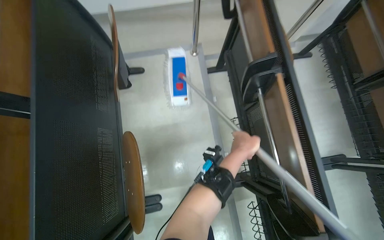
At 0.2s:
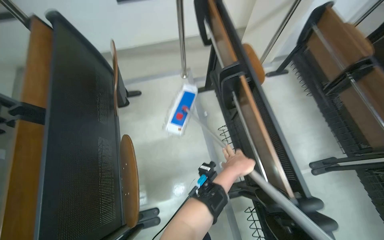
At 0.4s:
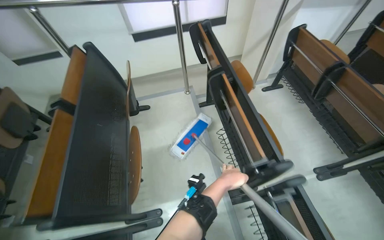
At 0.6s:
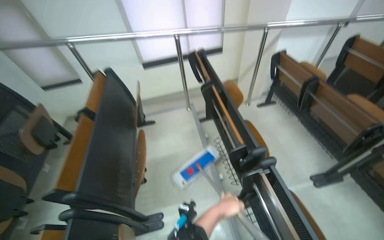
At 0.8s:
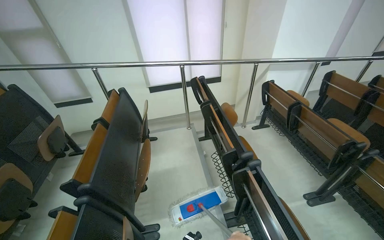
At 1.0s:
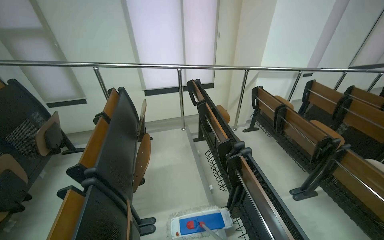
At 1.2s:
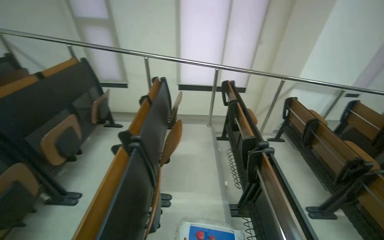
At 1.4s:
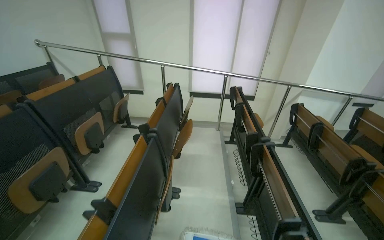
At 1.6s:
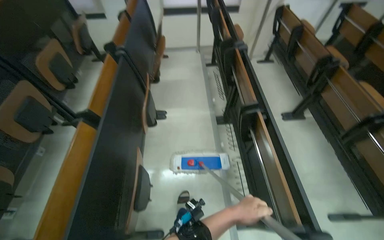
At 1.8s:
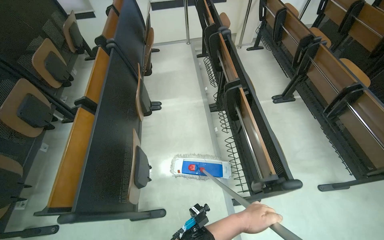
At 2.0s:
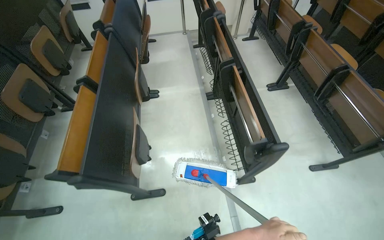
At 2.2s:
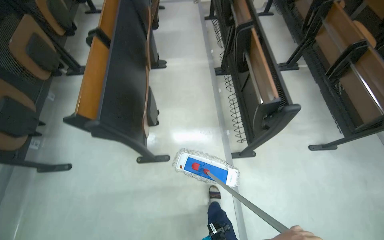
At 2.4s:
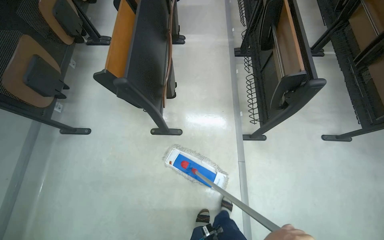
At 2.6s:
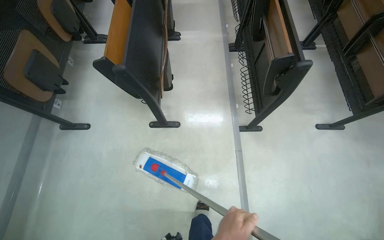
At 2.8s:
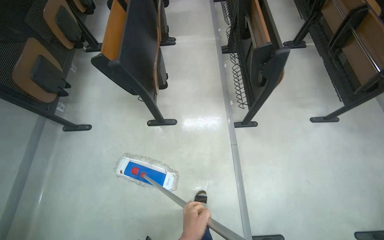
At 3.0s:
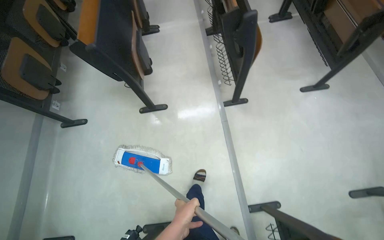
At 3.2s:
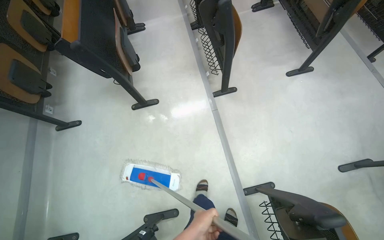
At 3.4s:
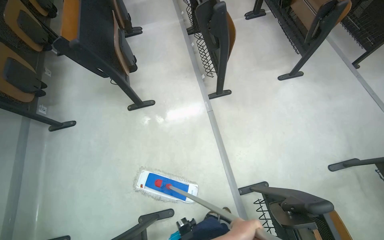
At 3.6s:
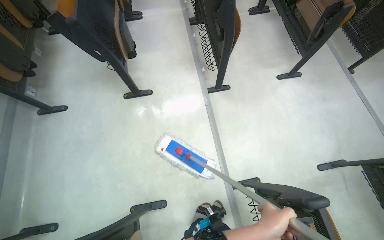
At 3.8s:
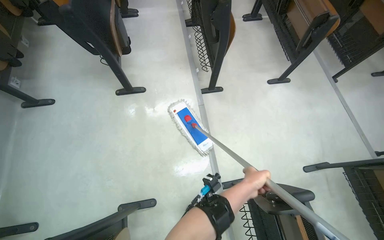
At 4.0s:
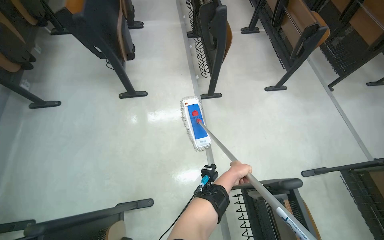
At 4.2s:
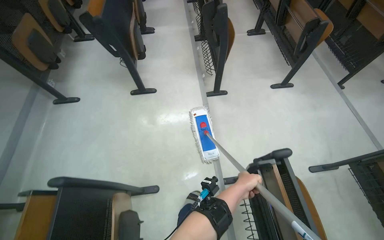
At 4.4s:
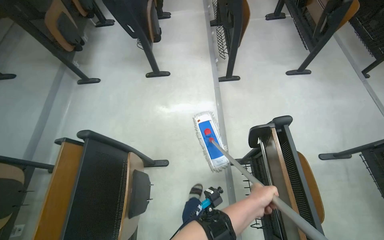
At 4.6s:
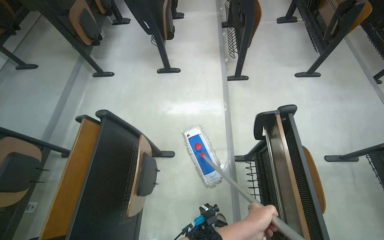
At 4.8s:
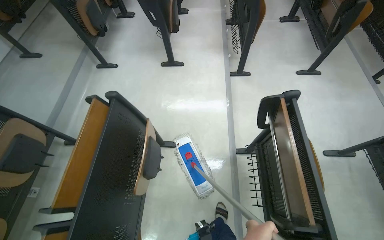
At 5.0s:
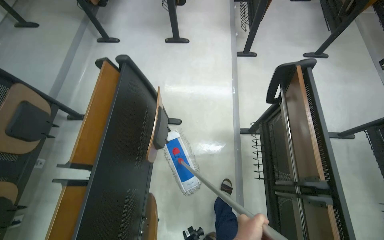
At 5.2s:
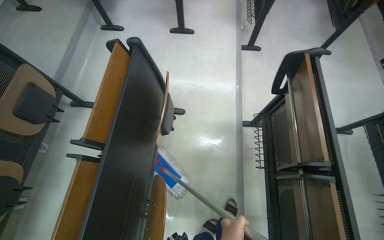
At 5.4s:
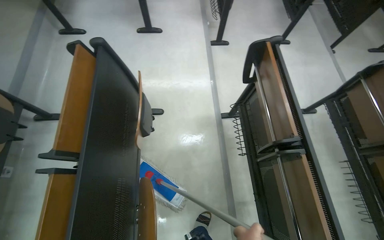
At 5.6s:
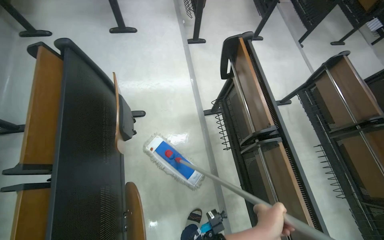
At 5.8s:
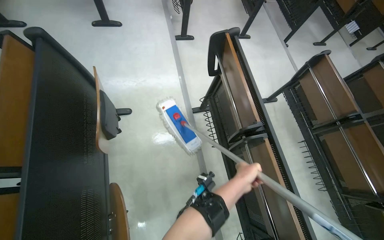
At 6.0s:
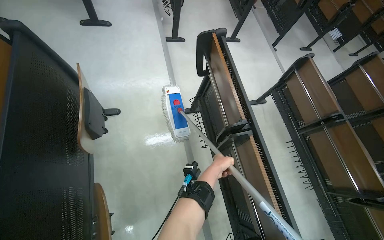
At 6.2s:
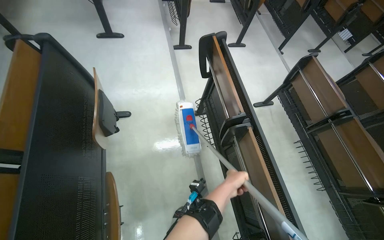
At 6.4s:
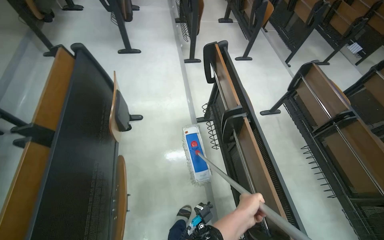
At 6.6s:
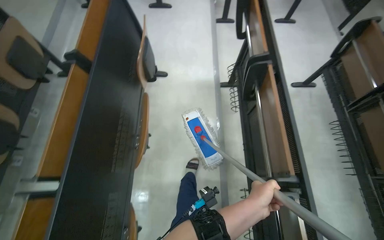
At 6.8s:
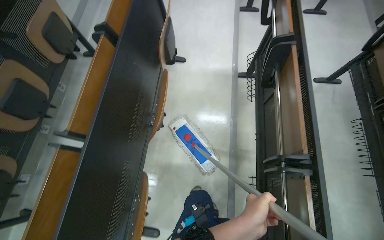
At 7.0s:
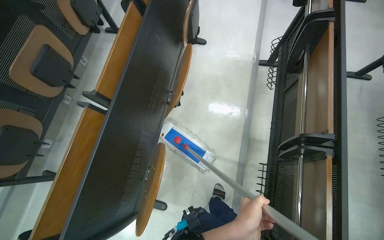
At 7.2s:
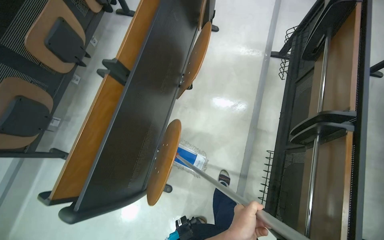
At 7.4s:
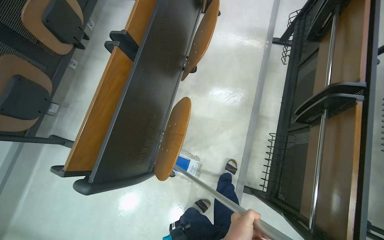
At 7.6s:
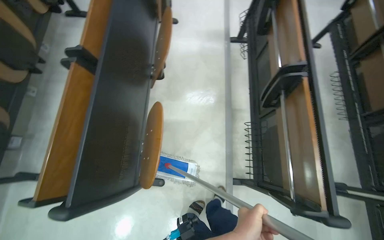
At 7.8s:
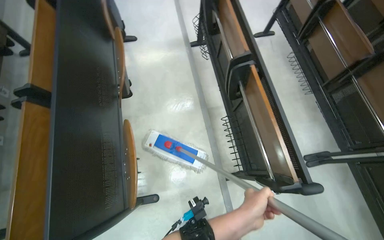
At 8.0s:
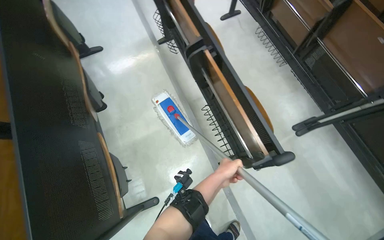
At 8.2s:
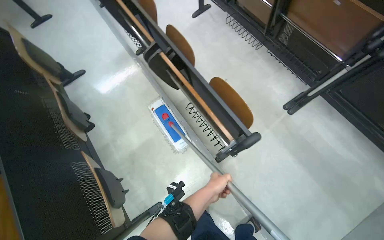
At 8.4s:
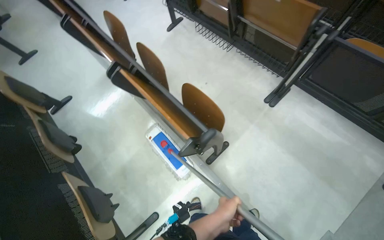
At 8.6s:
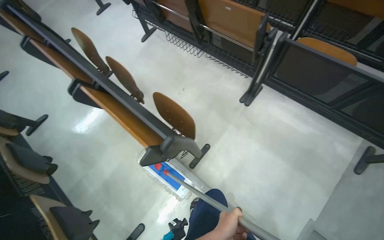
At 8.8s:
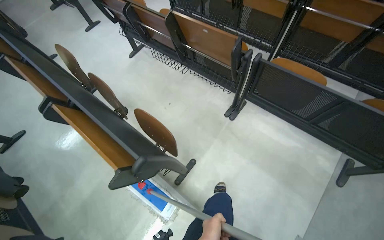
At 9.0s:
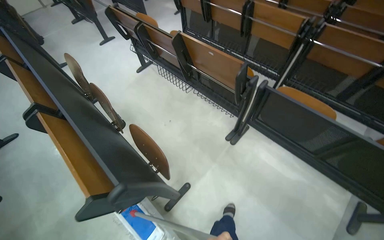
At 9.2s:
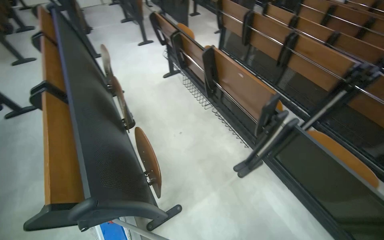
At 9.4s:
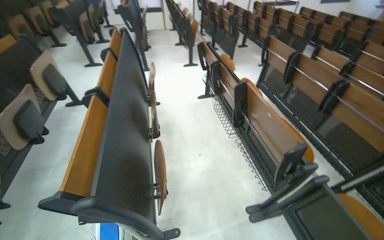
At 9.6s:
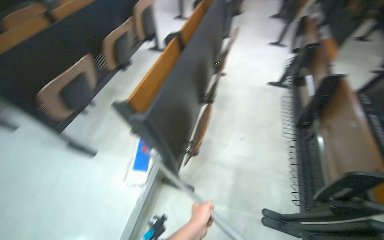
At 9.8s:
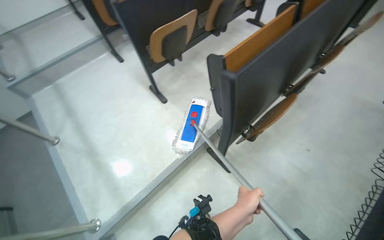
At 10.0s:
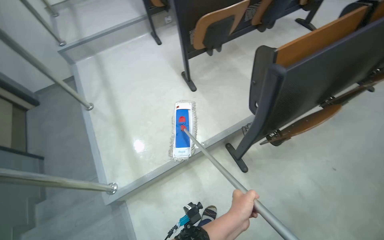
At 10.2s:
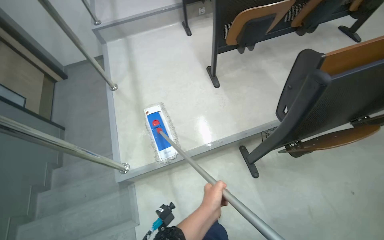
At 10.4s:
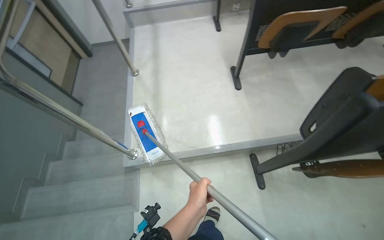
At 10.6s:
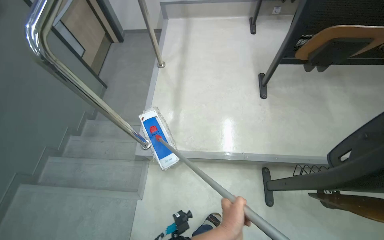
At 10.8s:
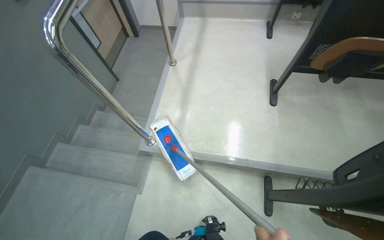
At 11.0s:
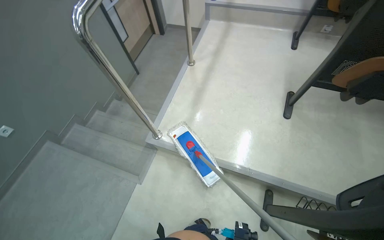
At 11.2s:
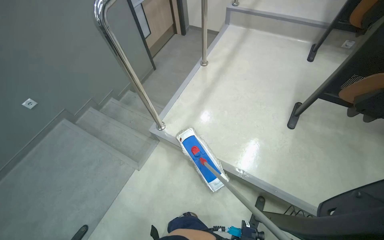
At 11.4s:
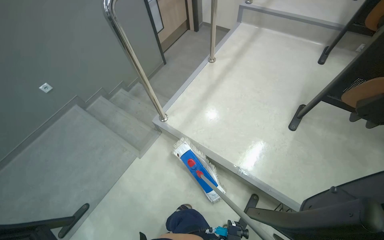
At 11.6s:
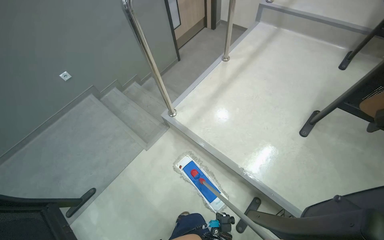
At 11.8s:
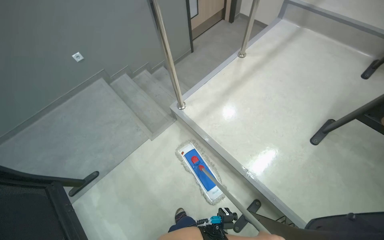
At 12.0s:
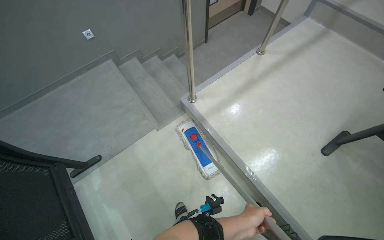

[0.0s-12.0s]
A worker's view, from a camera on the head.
Job: mopping floor.
The whole recording: Mopping lecture hall floor. The worker mops the floor in the lecture hall, moving the mop between rows of seats.
0.0s to 1.6s: The camera is carried some 1.5 m. The camera pitches upward, by approximately 20 degrees.
1.6s to 3.0s: The wearer moves roughly 90 cm.
3.0s to 4.4s: The wearer moves approximately 60 cm.
4.4s to 6.0s: The head travels about 40 cm. The view swings about 20 degrees to the right.
6.0s to 7.6s: The camera travels approximately 80 cm. The view pans to the left by roughly 15 degrees.
7.6s to 9.0s: The wearer moves approximately 80 cm. The view tilts some 15 degrees upward. The scene rotates counterclockwise by approximately 50 degrees.
9.0s to 10.4s: The head turns to the left by some 125 degrees.
10.4s to 12.0s: The wearer looks roughly 60 degrees further to the left.

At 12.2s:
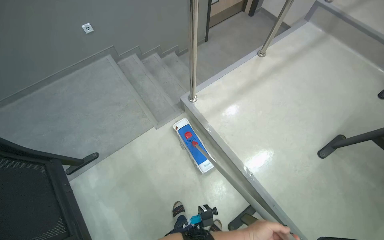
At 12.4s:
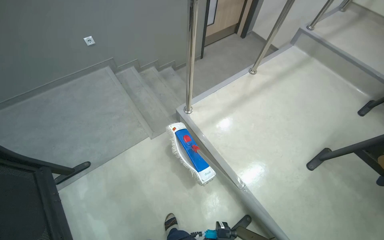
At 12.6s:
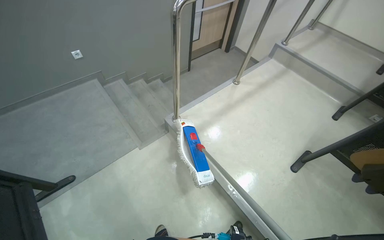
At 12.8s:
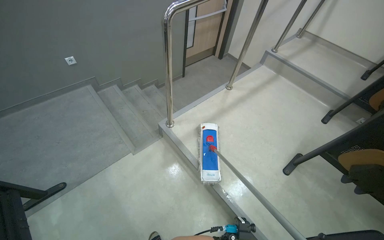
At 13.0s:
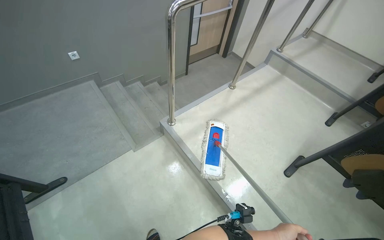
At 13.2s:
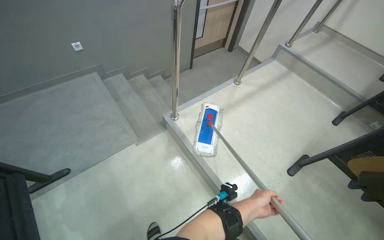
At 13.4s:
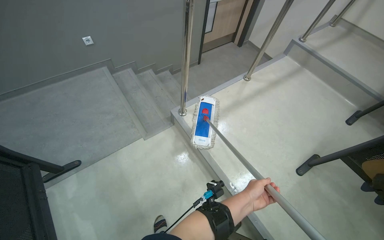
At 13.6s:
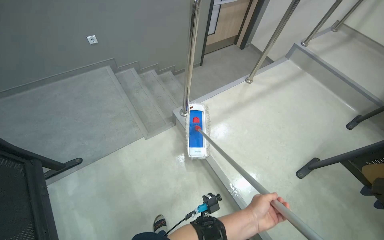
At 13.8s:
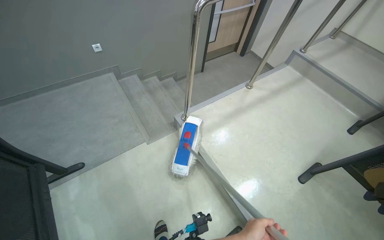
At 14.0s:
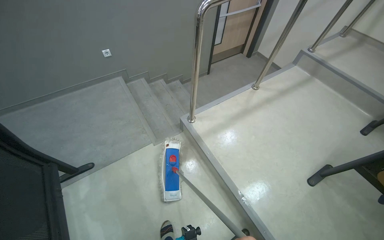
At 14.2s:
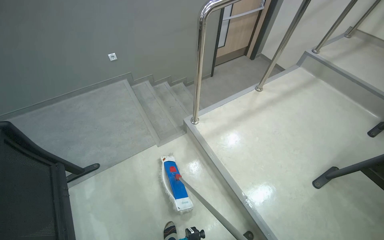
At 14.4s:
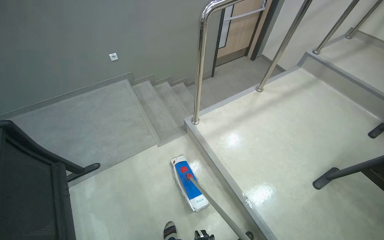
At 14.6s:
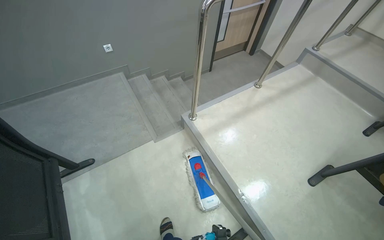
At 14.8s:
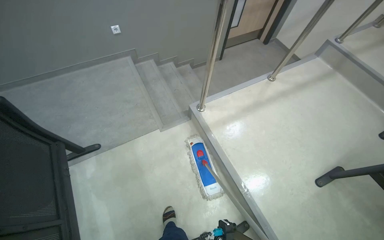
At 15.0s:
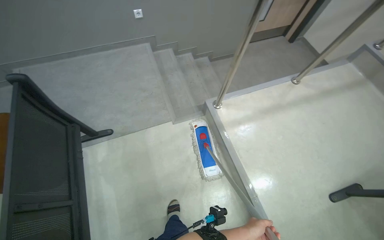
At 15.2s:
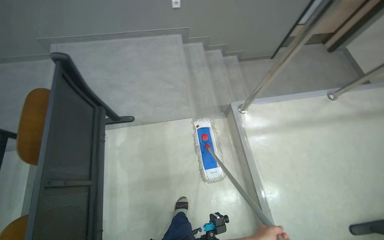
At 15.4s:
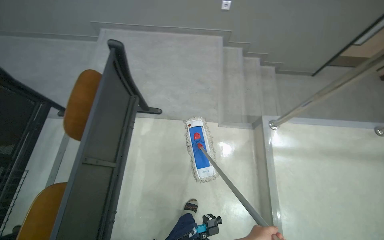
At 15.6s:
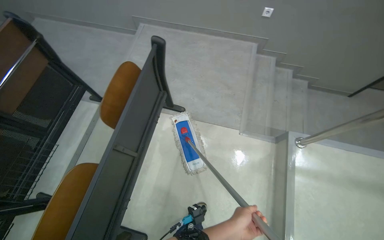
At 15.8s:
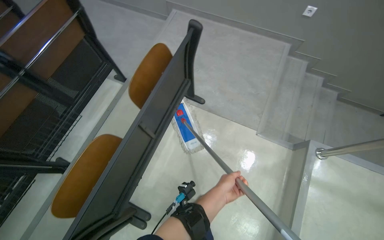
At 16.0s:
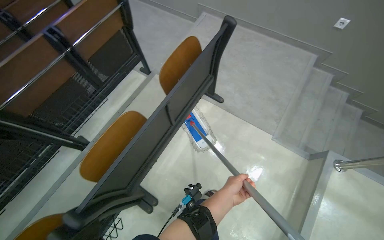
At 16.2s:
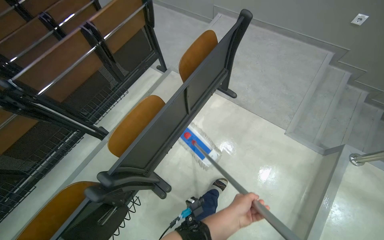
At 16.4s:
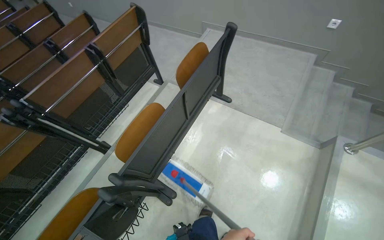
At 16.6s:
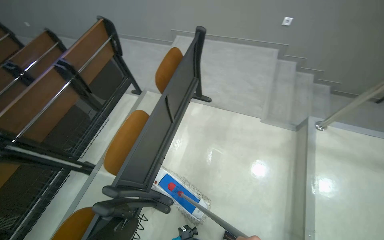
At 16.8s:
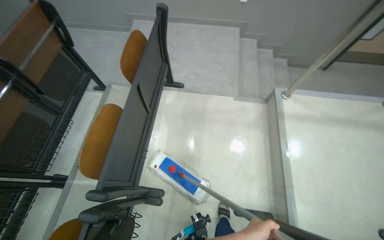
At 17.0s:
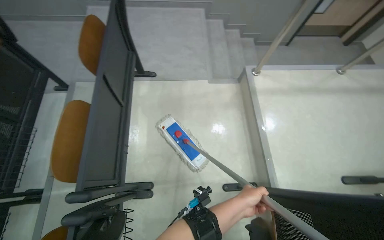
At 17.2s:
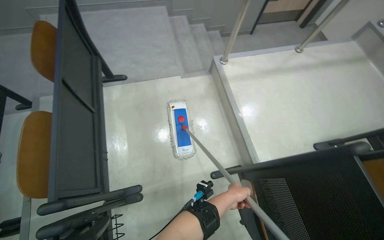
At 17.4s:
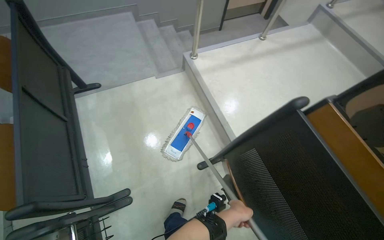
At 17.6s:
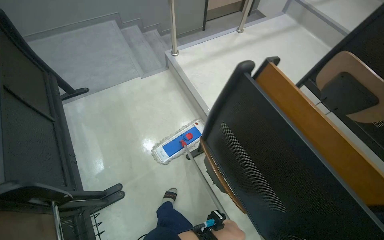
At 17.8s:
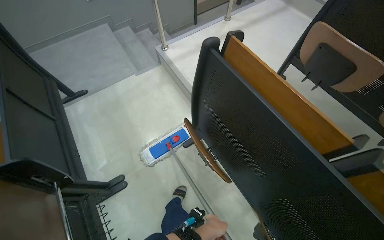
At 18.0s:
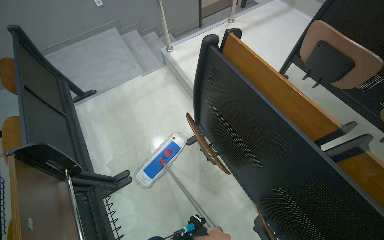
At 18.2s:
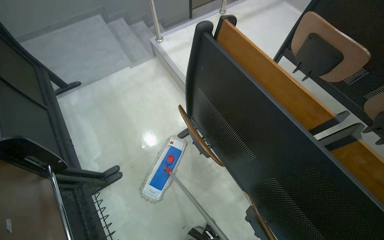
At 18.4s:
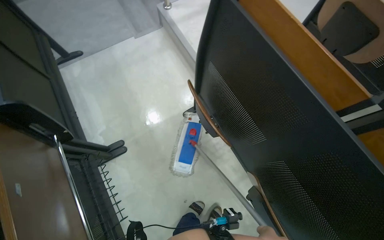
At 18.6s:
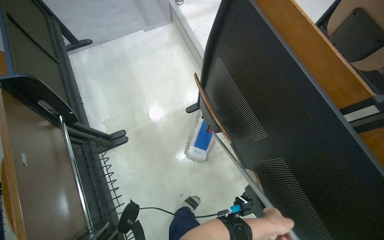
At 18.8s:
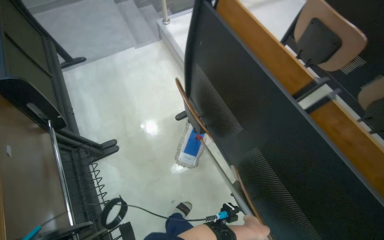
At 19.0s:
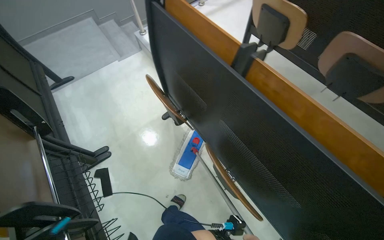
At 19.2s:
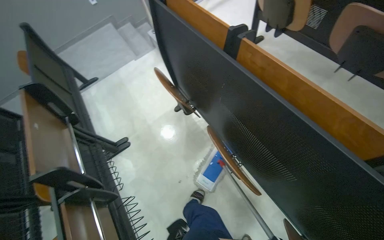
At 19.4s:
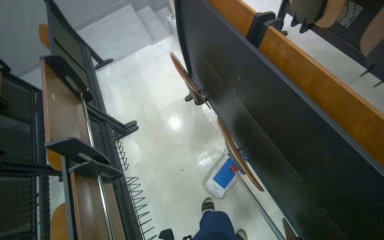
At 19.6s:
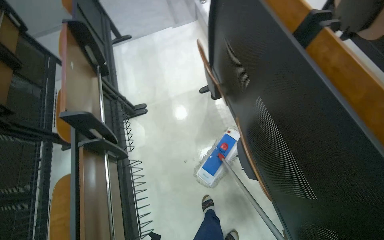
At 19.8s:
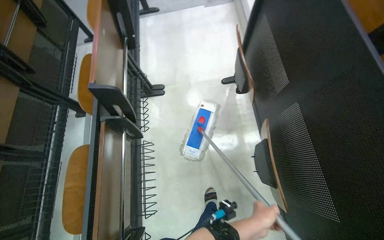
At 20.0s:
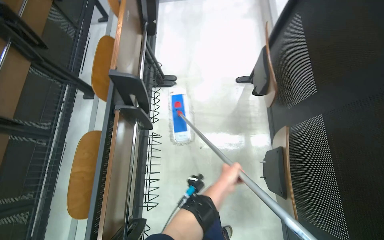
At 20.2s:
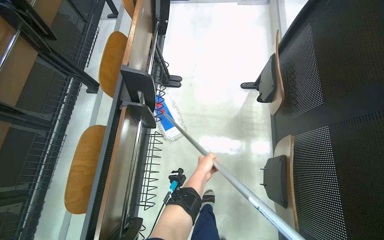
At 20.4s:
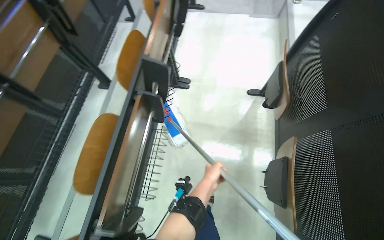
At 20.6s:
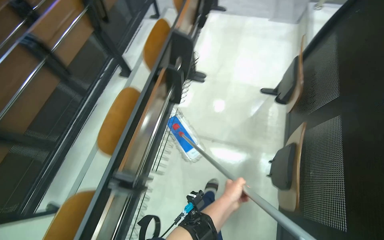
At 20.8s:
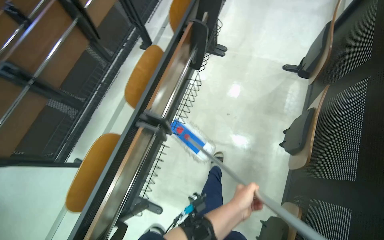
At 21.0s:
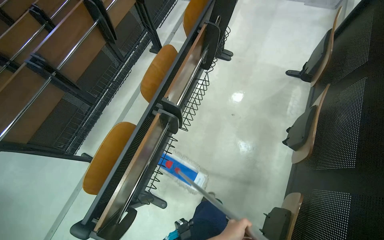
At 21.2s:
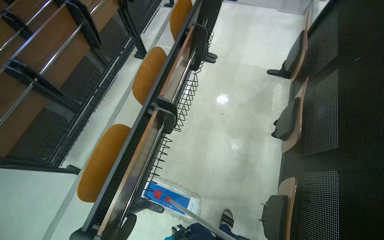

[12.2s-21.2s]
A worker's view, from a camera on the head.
Job: mopping floor.
The whole recording: Mopping lecture hall floor. The worker mops the floor in the lecture hall, moving the mop between rows of seats.
13.8s to 15.2s: The head rotates roughly 25 degrees to the left.
15.2s to 16.6s: The head travels some 40 cm. The head turns to the left by approximately 30 degrees.
16.6s to 18.2s: The head travels about 60 cm. The wearer's head swings some 55 degrees to the right.
18.2s to 19.8s: The head rotates about 25 degrees to the left.
19.8s to 21.2s: The camera is carried approximately 50 cm. Everything in view rotates approximately 25 degrees clockwise.
